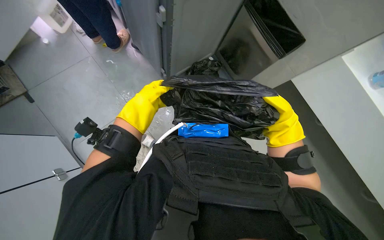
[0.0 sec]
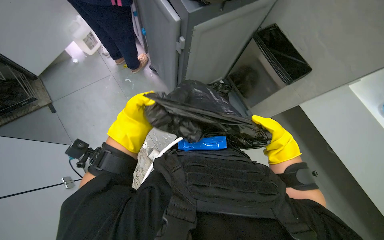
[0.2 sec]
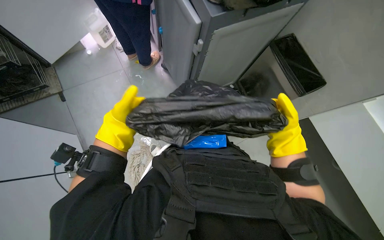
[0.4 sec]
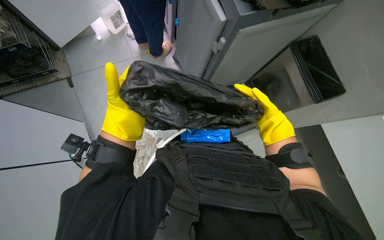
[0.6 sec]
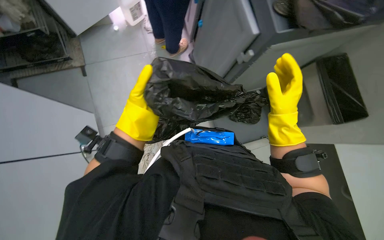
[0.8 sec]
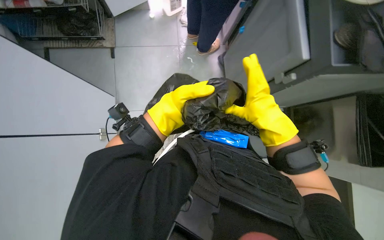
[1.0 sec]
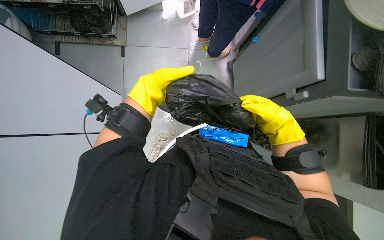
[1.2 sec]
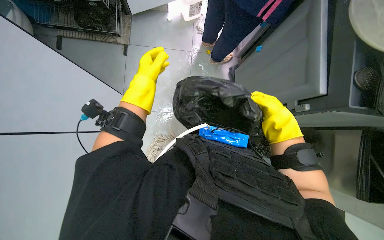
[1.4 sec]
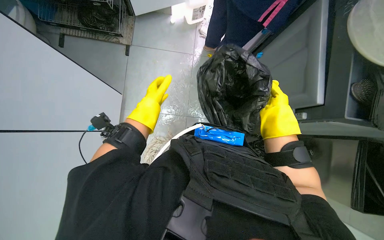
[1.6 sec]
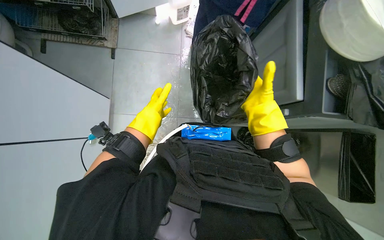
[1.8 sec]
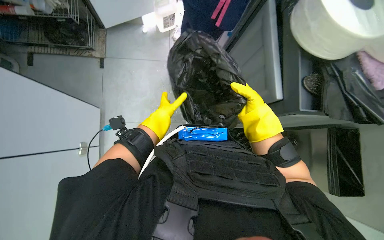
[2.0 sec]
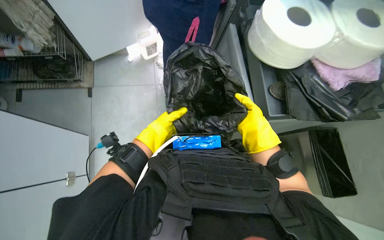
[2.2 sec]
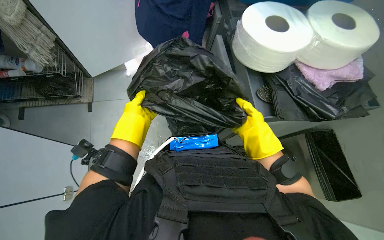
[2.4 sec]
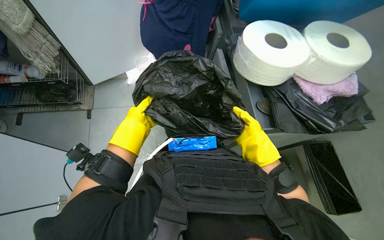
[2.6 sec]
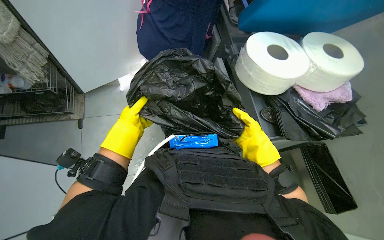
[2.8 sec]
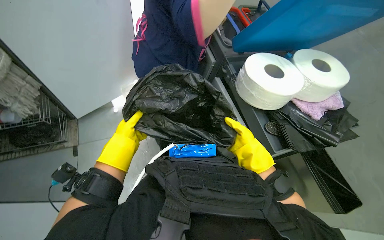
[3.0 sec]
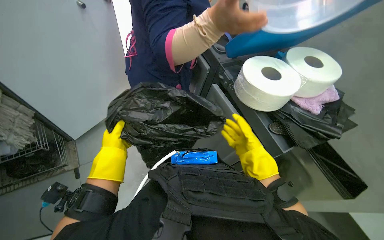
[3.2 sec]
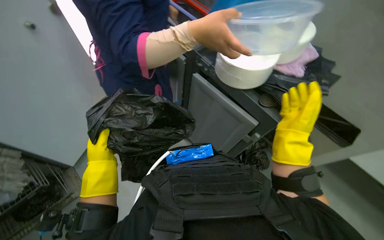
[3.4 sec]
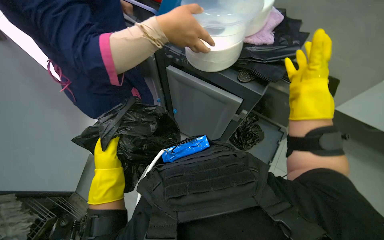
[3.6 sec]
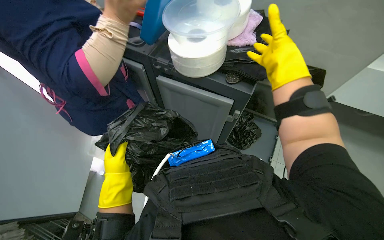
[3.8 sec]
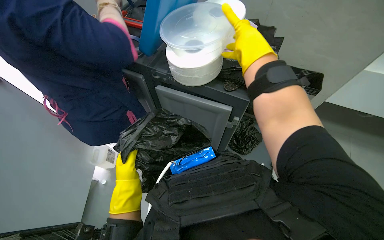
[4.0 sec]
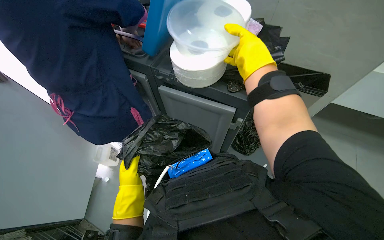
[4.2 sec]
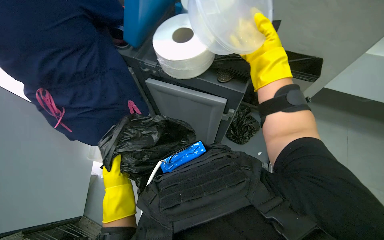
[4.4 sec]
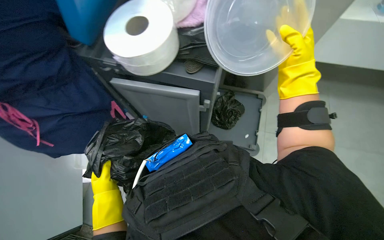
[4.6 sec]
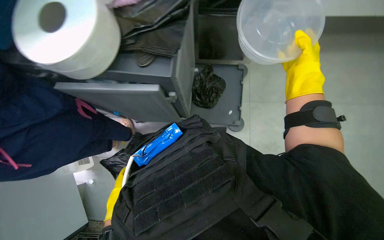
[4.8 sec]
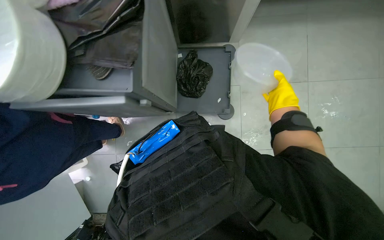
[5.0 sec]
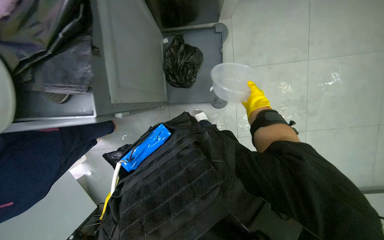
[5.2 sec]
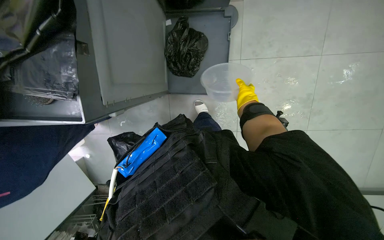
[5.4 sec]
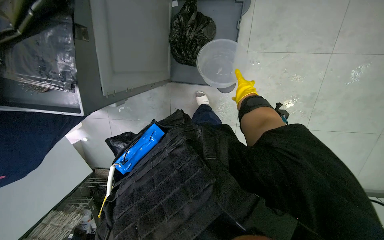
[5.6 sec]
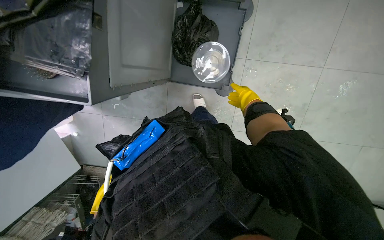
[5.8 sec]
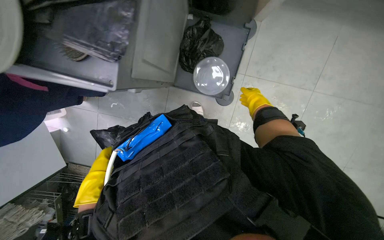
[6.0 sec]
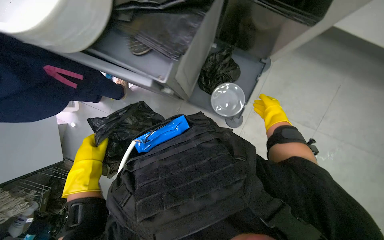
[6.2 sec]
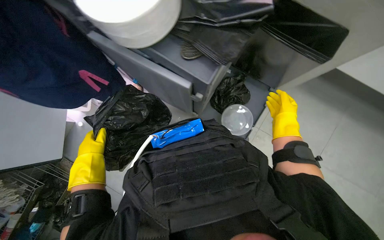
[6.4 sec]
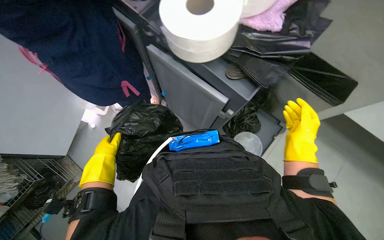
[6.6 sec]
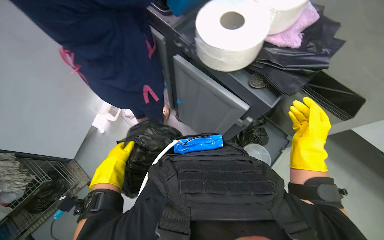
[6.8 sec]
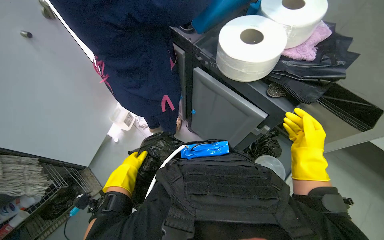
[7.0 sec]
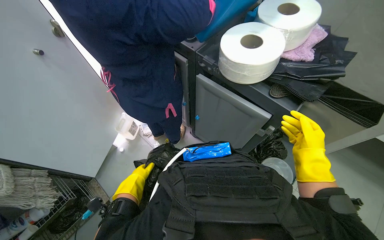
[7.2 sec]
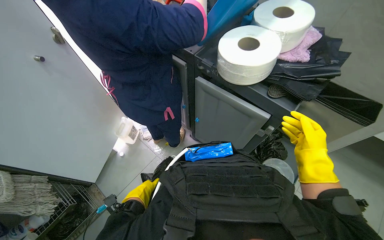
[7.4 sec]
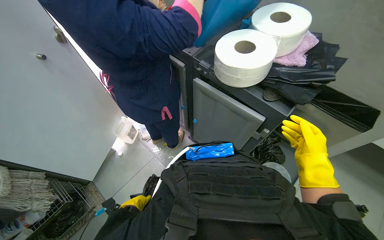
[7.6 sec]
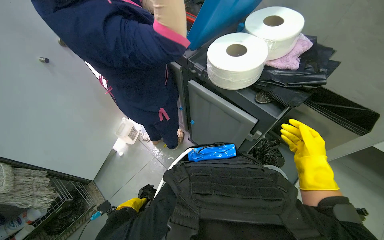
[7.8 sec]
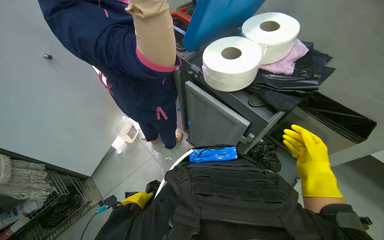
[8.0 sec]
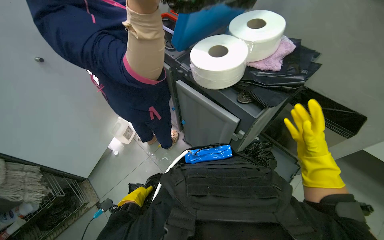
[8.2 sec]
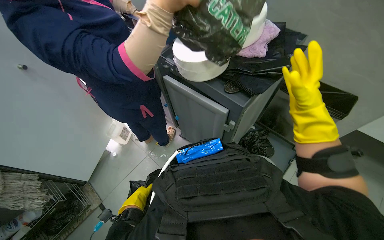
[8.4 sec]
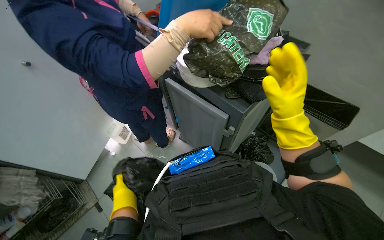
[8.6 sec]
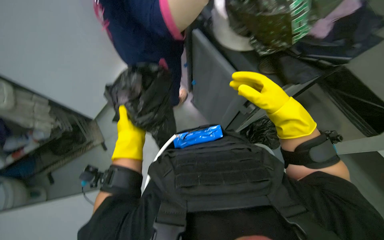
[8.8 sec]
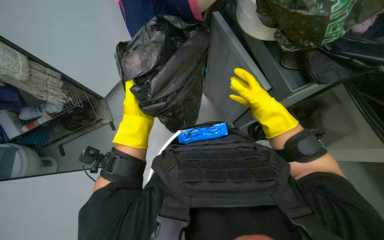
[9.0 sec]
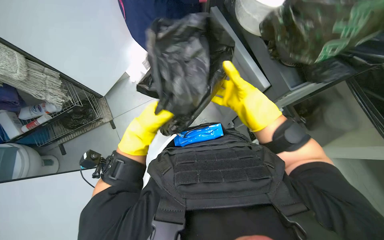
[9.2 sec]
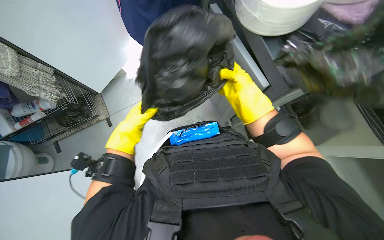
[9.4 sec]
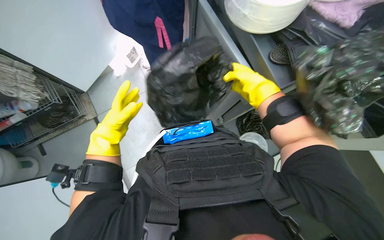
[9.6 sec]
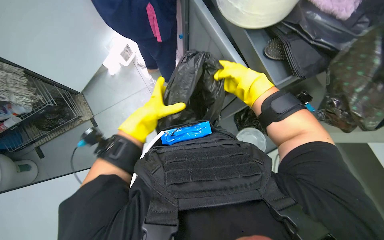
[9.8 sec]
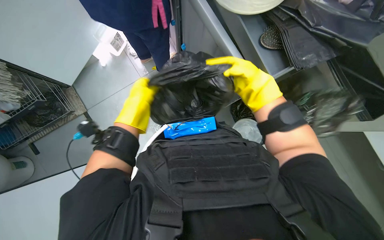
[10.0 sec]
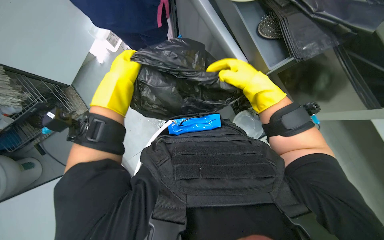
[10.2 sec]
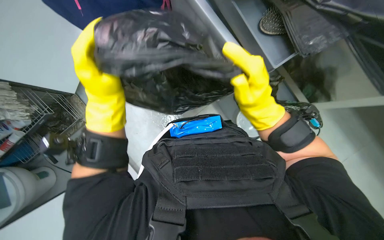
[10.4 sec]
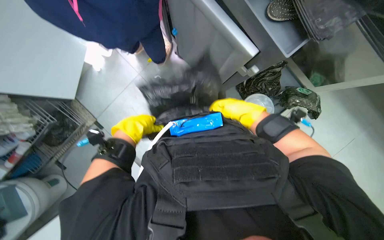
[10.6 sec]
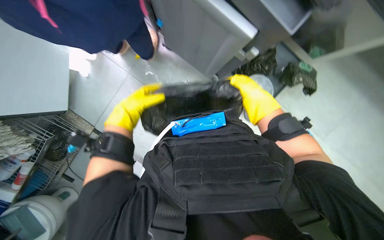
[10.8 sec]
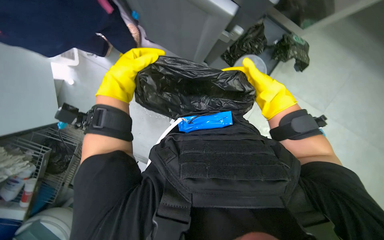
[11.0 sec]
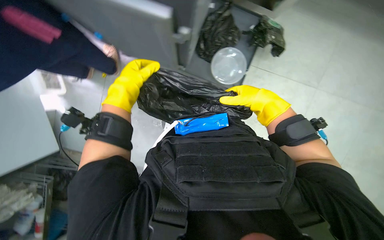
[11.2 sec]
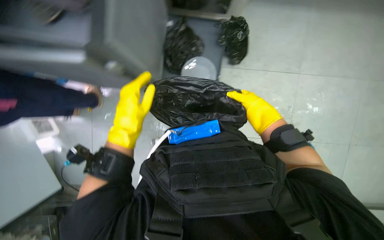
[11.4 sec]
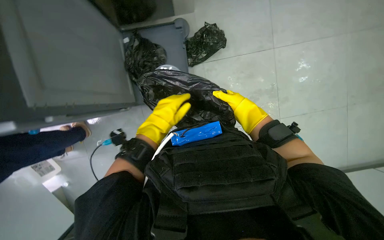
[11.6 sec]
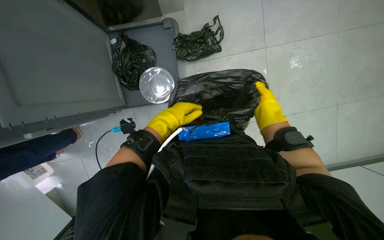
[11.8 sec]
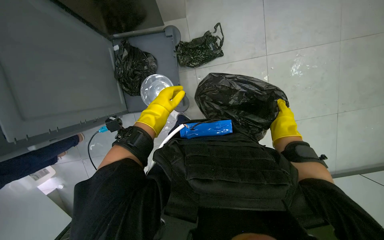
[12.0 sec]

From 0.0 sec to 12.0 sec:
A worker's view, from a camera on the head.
Job: preparing cleaning supplies.
The whole recording: Preparing cleaning supplies and bins. The worker organizes supplies on the cleaning cart, prepares trash bags, and lines a metal trash bin.
From 0.0 sec to 1.6 sec: The wearer's head swings some 45 degrees to the left. The left hand travels down the picture and back again, roughly 5 cm each way, while the right hand travels up the picture by about 35 cm.
From 1.6 sec to 3.0 sec: The wearer looks roughly 30 degrees further upward. The left hand goes about 10 cm farther from the camera.
From 3.0 sec to 4.4 sec: The left hand goes about 10 cm nearer to the camera. Meanwhile the right hand travels up the picture and nearer to the camera by approximately 30 cm.
From 4.4 sec to 6.0 sec: The view tilts some 30 degrees downward.
From 6.0 sec to 7.6 sec: The head travels roughly 40 cm. The view tilts approximately 40 degrees upward. The scene turns approximately 30 degrees clockwise in the picture.
From 7.6 sec to 9.0 sec: The view tips downward by about 20 degrees.
From 9.0 sec to 10.4 sec: The left hand is displaced up the picture by approximately 10 cm.
From 10.4 sec to 12.0 sec: Everything in view rotates approximately 30 degrees counterclockwise.

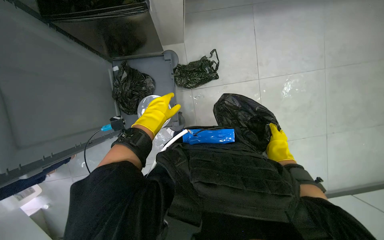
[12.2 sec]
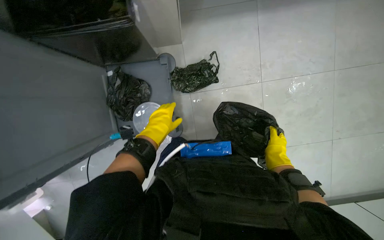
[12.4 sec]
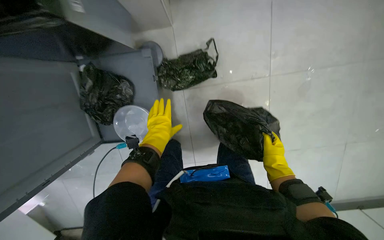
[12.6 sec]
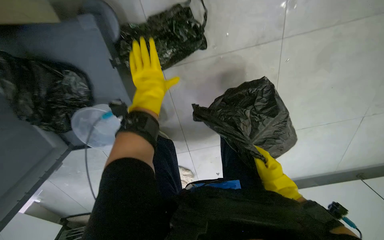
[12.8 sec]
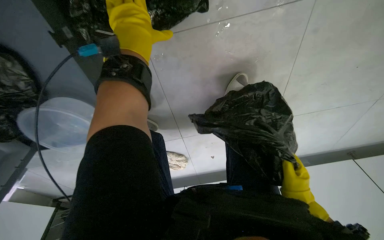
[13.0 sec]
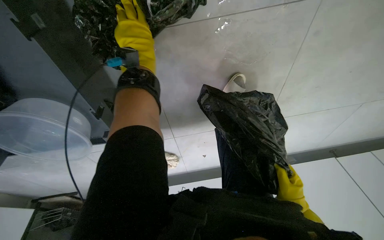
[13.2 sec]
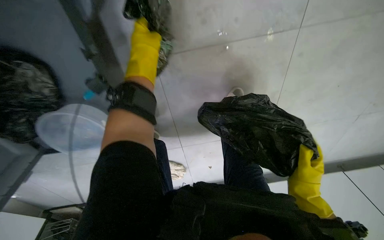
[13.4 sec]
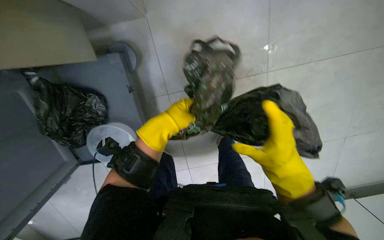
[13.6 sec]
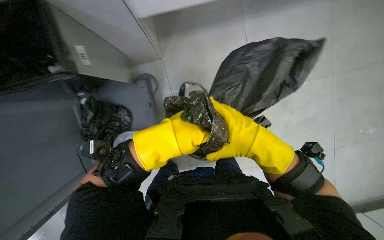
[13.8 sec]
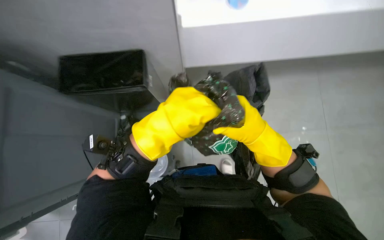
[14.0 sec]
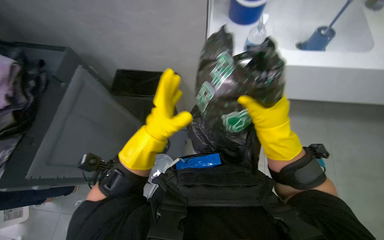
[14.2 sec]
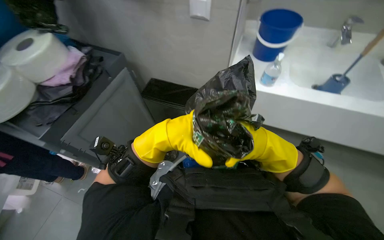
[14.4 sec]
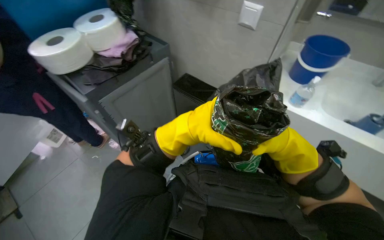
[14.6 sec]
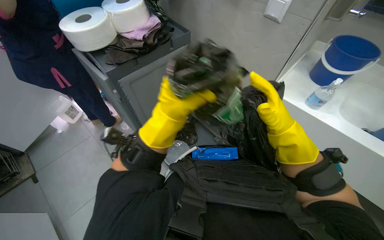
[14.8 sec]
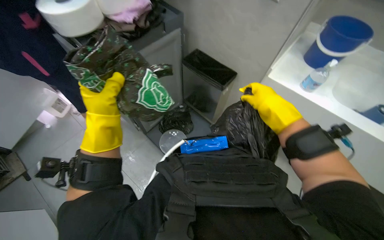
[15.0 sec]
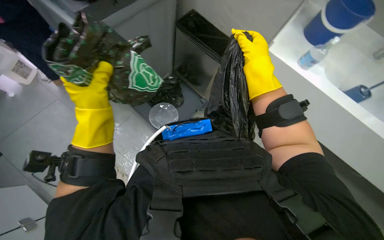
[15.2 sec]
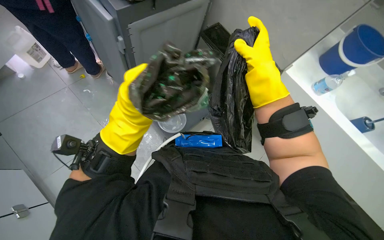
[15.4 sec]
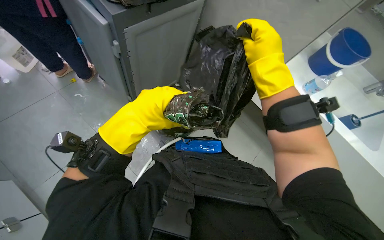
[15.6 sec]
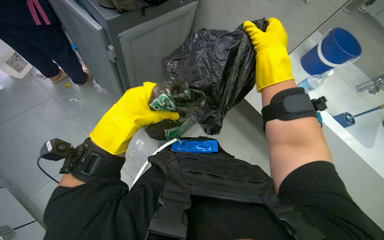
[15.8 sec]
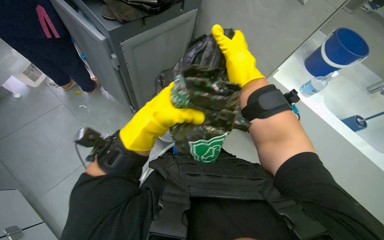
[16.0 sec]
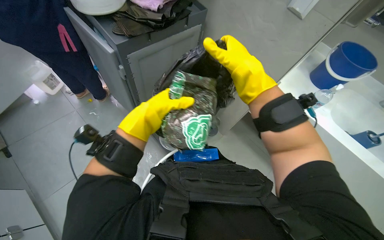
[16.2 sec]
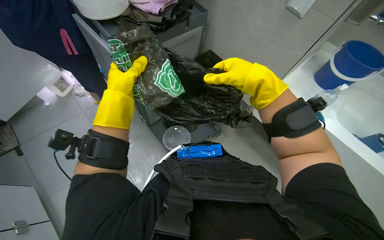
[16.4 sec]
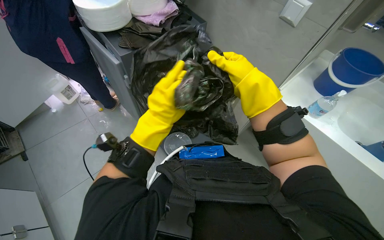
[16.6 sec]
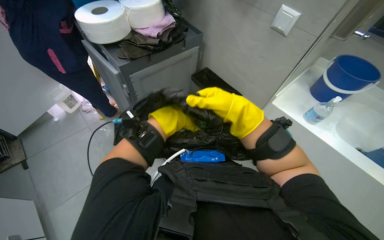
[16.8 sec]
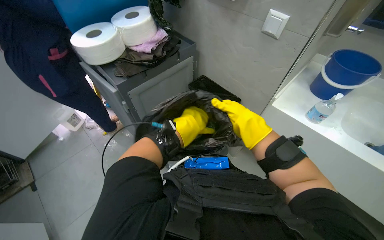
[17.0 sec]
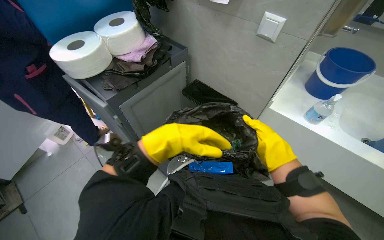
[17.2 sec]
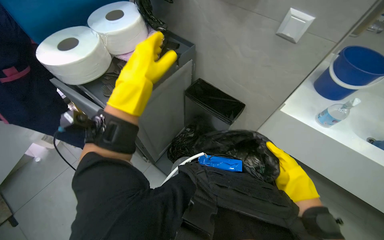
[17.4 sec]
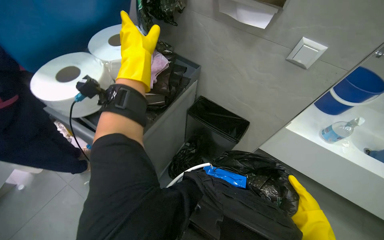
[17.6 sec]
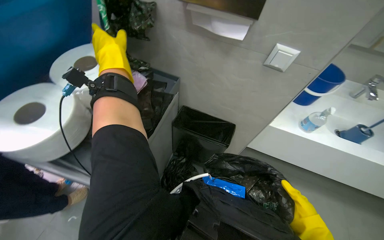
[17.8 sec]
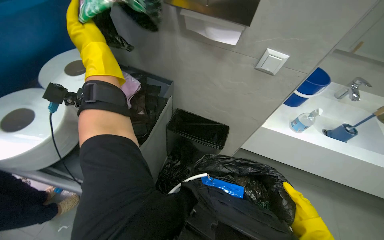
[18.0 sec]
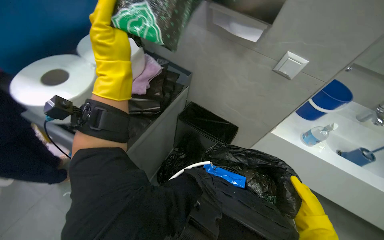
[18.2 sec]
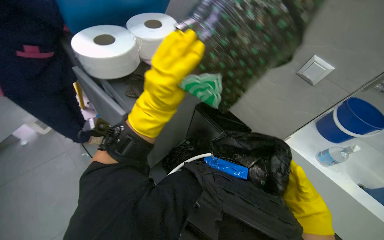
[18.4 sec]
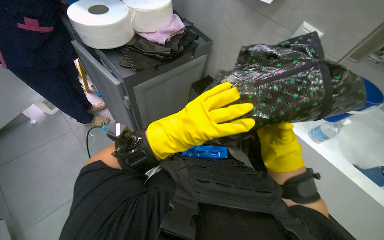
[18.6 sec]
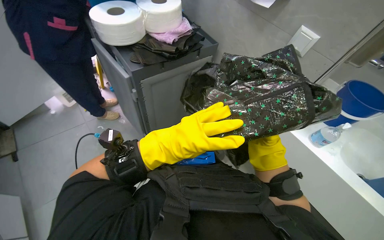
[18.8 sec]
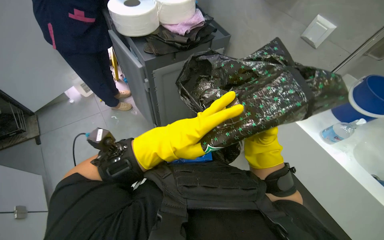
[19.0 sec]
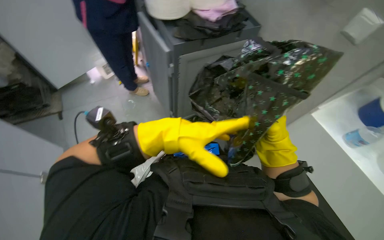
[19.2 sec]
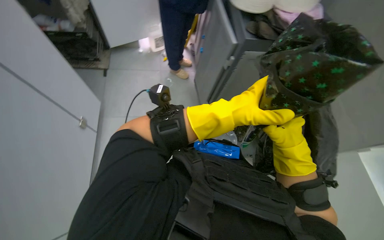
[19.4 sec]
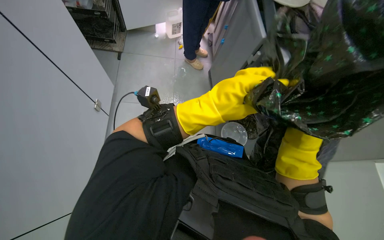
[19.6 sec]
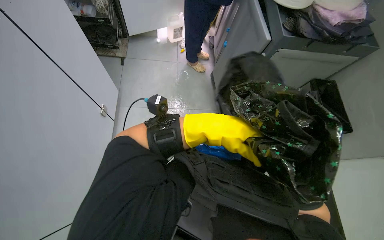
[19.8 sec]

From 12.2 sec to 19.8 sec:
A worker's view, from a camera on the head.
Job: preparing cleaning supplies.
The whole recording: Preparing cleaning supplies and bins. The worker organizes supplies on the cleaning cart, prepares trash bags, and lines a metal trash bin.
From 13.8 sec to 15.2 sec: The left hand shifts some 25 cm to the left.
From 15.2 sec to 16.8 sec: The view tilts about 15 degrees upward. The left hand is displaced to the right by approximately 30 cm.
From 16.8 sec to 18.2 sec: The head rotates approximately 20 degrees to the right. The left hand heads up the picture and to the left, covering approximately 50 cm.
From 18.2 sec to 19.8 sec: The head turns to the left by about 65 degrees.
